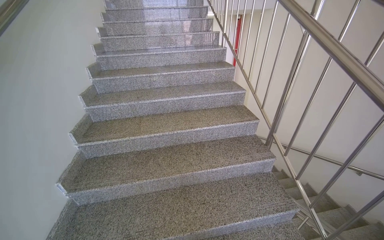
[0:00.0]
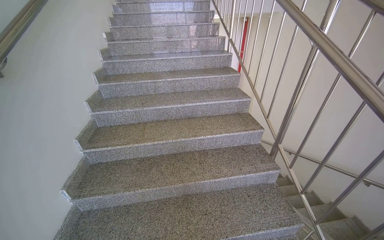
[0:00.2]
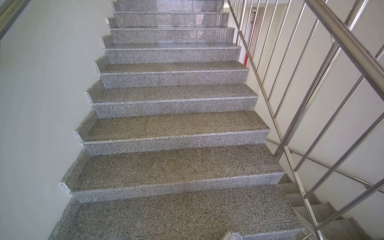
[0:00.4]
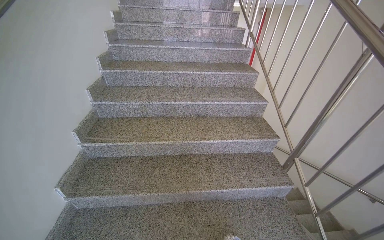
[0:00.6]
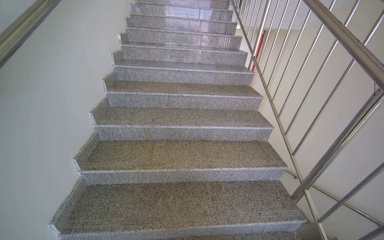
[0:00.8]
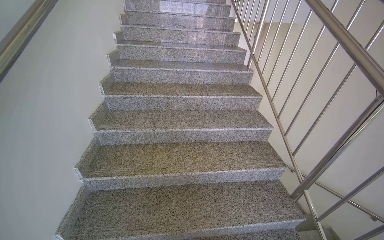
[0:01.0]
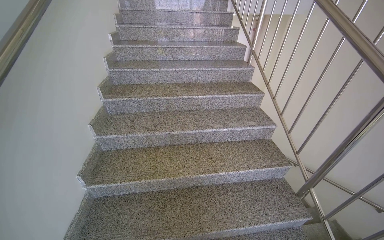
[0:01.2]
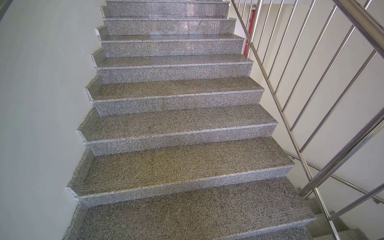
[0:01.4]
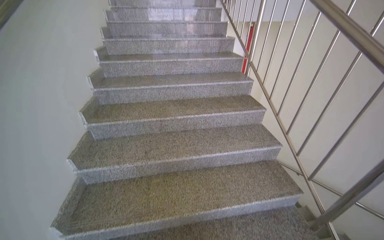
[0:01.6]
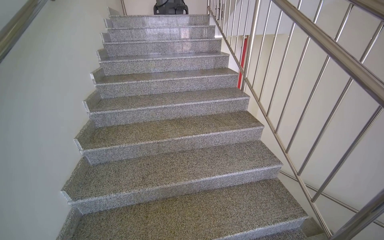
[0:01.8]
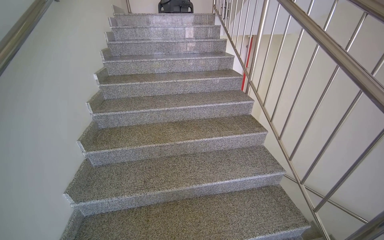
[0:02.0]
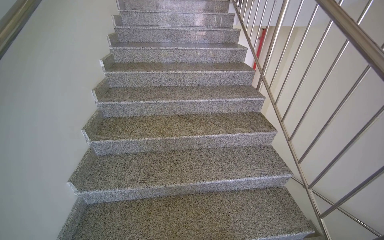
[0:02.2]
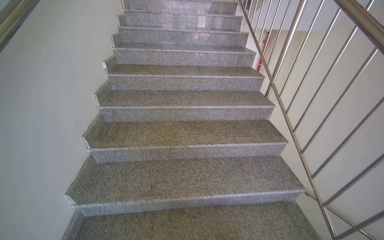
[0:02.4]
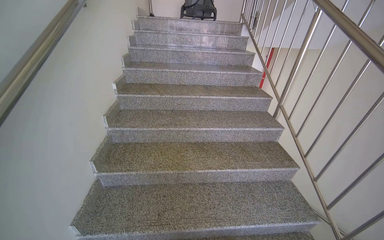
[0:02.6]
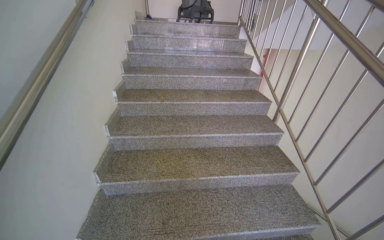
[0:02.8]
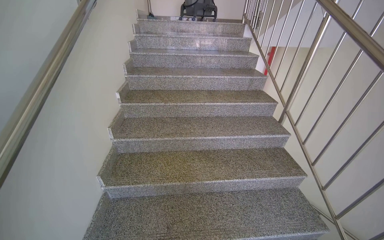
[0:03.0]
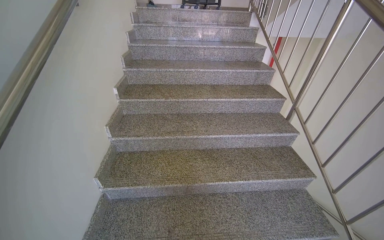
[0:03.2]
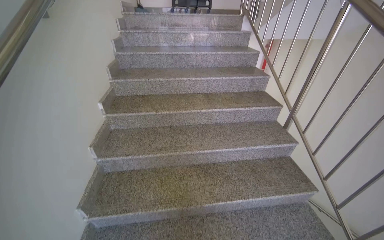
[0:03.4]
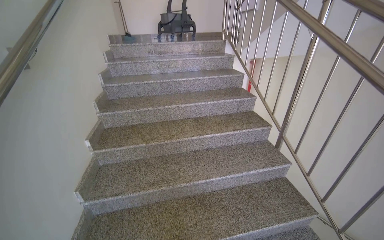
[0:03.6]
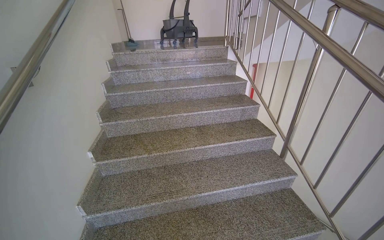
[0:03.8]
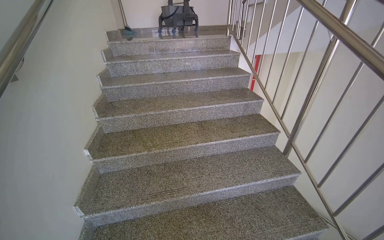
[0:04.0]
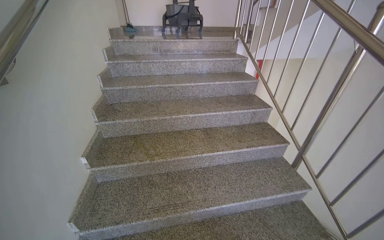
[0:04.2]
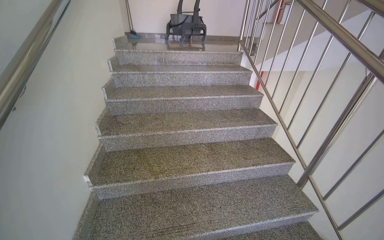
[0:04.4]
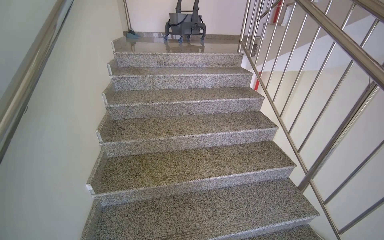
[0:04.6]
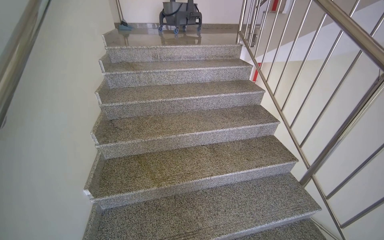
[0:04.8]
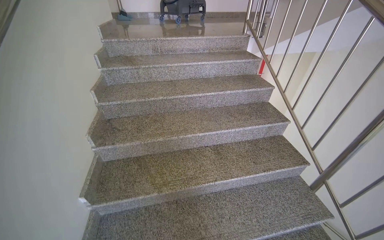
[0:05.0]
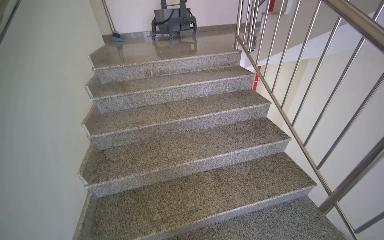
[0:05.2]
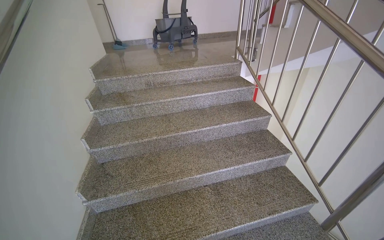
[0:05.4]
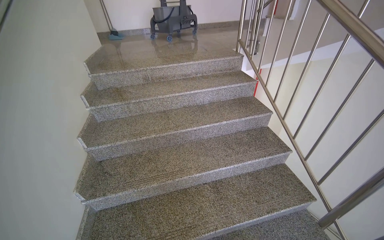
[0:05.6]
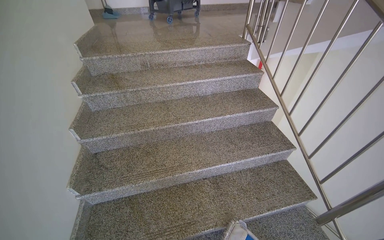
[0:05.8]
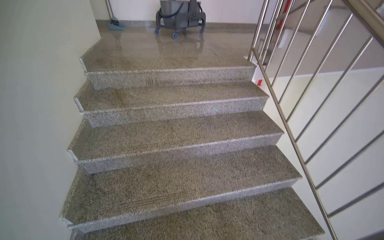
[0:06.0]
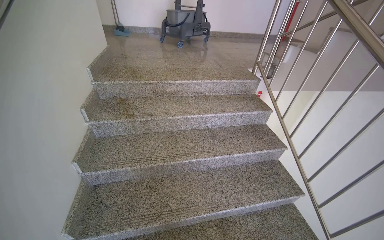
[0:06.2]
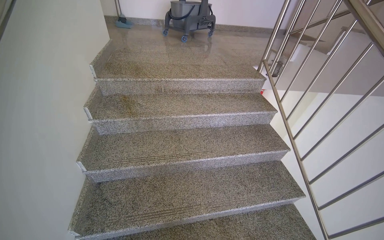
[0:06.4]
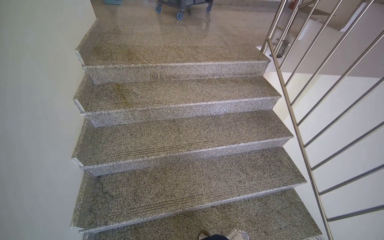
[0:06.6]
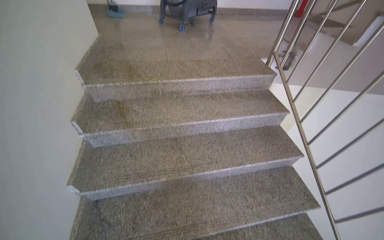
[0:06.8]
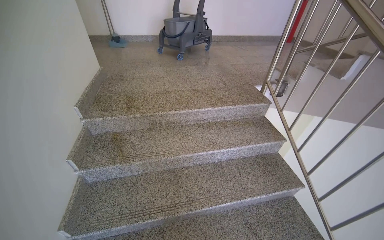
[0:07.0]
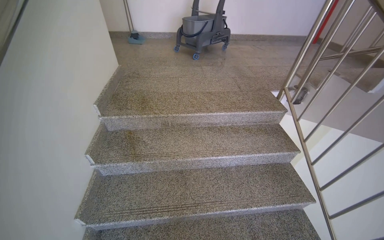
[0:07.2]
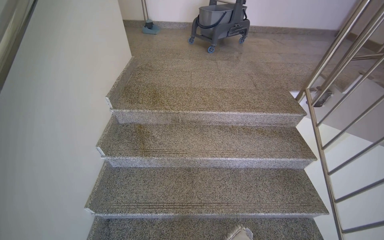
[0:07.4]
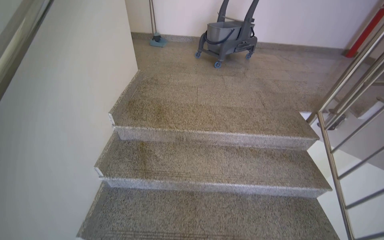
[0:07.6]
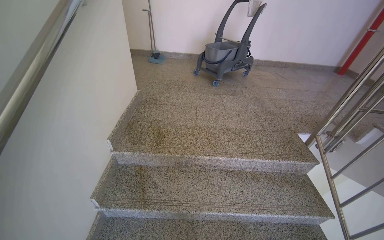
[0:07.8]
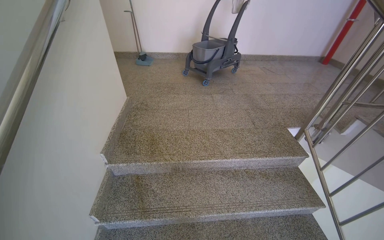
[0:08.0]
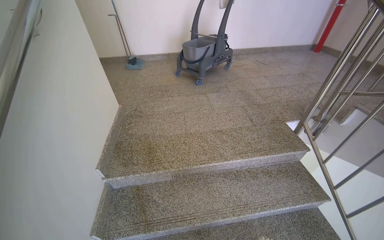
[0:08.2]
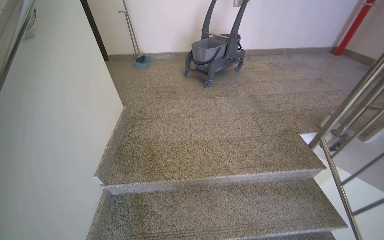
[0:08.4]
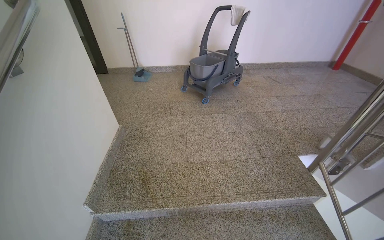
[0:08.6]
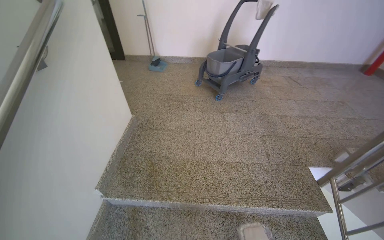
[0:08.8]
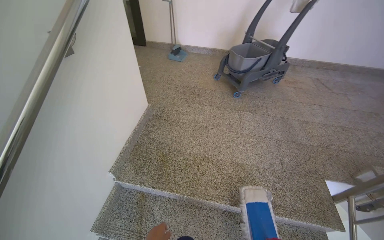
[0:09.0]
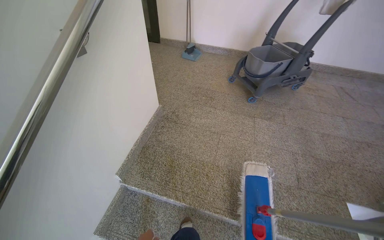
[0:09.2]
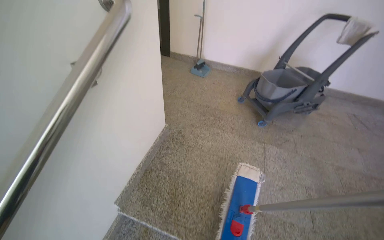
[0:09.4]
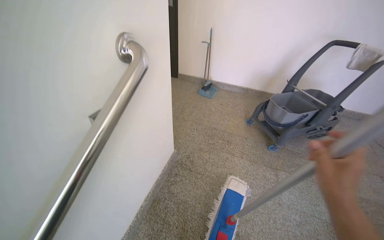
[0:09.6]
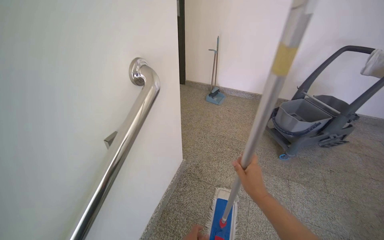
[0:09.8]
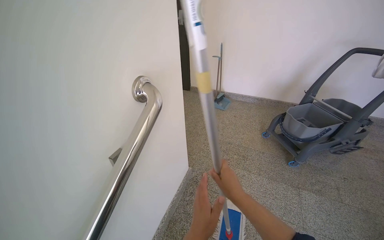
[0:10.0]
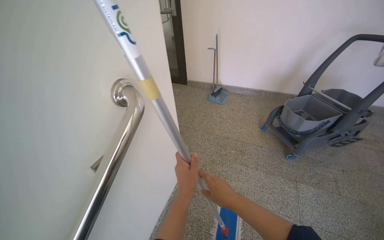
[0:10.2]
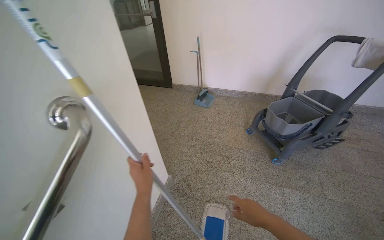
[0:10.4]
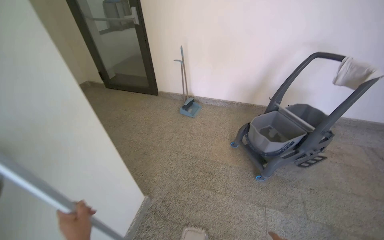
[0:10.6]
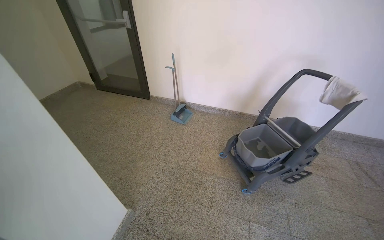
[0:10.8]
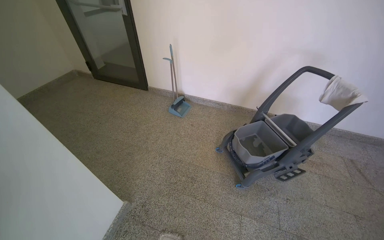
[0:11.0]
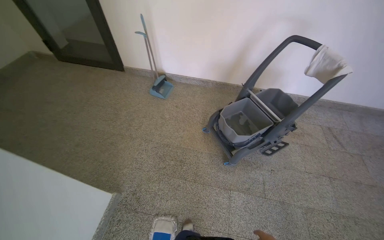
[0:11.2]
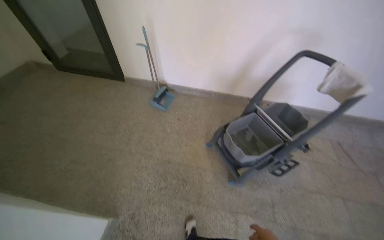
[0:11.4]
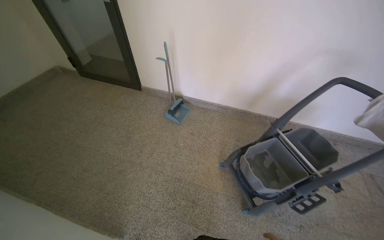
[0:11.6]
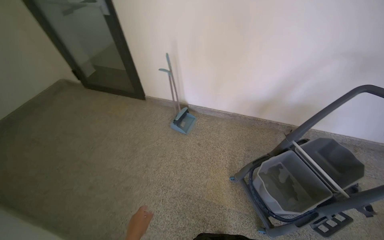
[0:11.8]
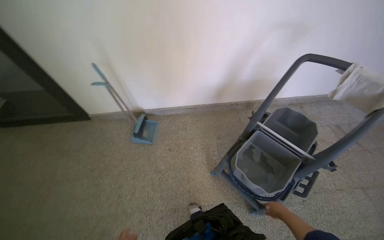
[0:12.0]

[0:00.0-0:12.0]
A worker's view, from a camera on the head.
Job: mopping floor.
The whole recording: Mopping landing floor. The worker mops the landing floor with a flat mop.
0:00.0 to 0:01.6: The camera is carried some 60 cm.
0:01.6 to 0:03.0: The head travels approximately 50 cm.
0:03.0 to 0:04.4: The camera travels about 60 cm.
0:04.4 to 0:06.0: The camera travels some 70 cm.
0:06.0 to 0:07.6: The camera is carried some 60 cm.
0:07.6 to 0:09.0: The camera is carried some 60 cm.
0:09.0 to 0:10.4: The wearer moves roughly 50 cm.
0:10.4 to 0:12.0: The wearer moves some 90 cm. The head rotates some 25 degrees to the right. The wearer looks some 10 degrees further downward.

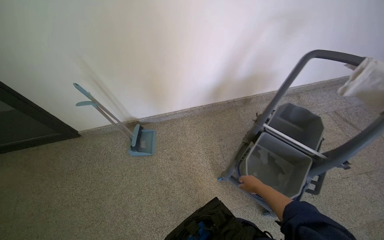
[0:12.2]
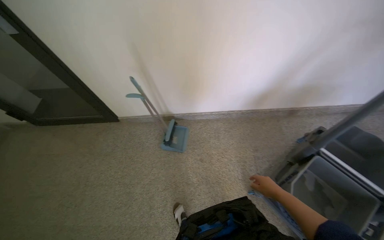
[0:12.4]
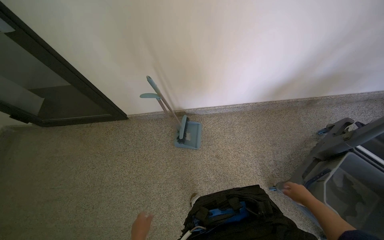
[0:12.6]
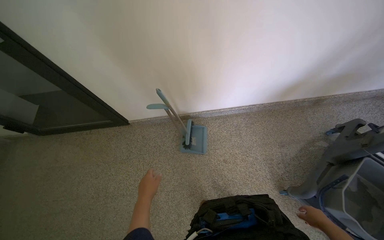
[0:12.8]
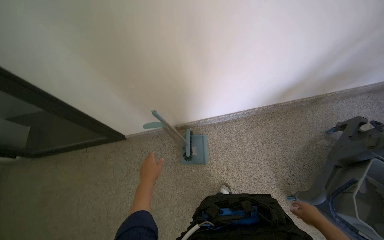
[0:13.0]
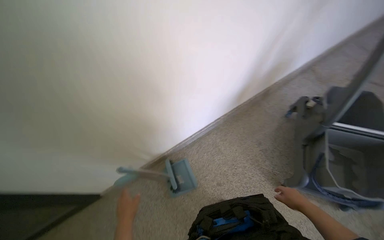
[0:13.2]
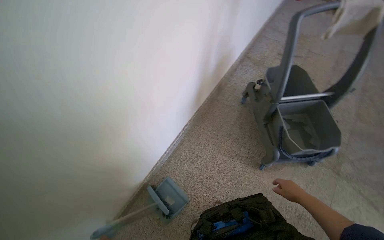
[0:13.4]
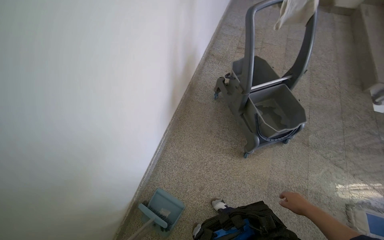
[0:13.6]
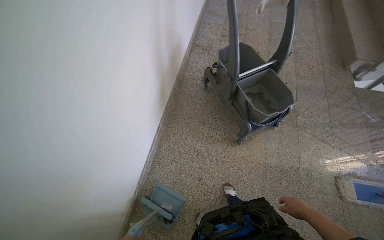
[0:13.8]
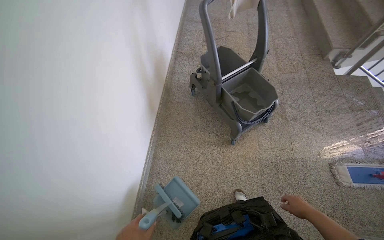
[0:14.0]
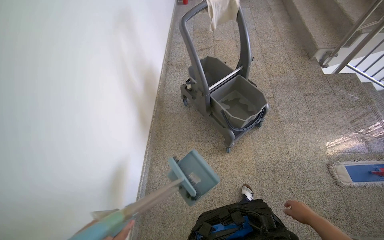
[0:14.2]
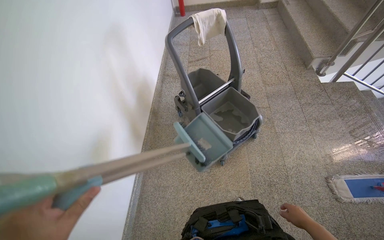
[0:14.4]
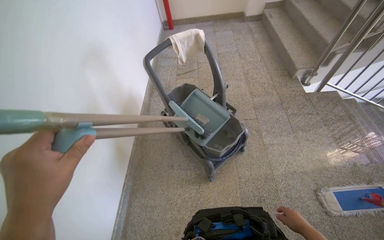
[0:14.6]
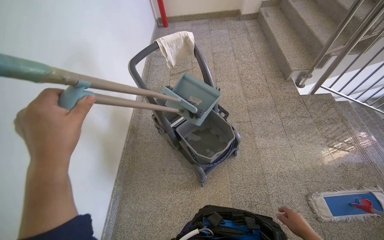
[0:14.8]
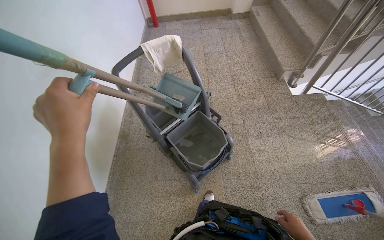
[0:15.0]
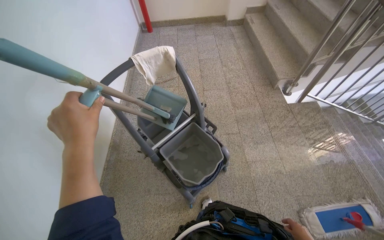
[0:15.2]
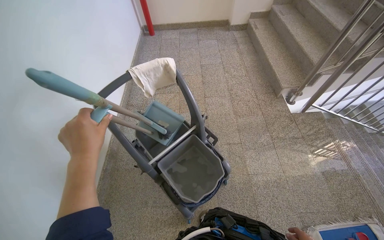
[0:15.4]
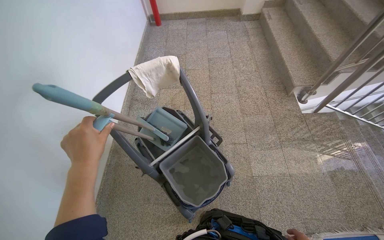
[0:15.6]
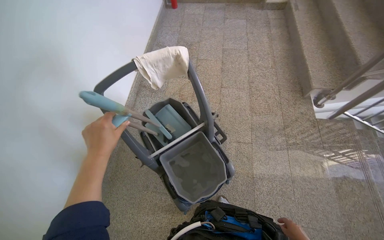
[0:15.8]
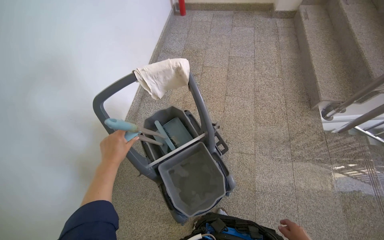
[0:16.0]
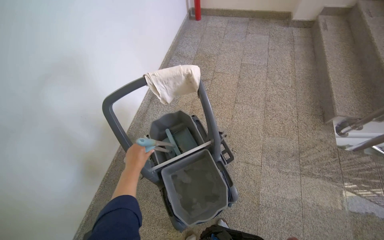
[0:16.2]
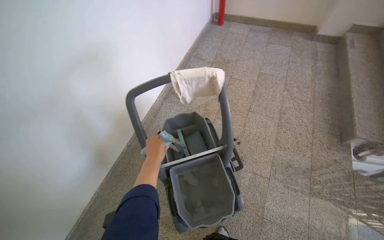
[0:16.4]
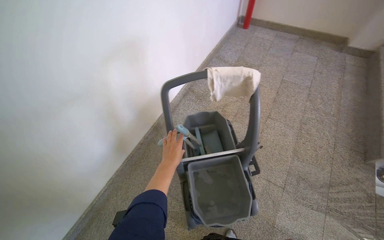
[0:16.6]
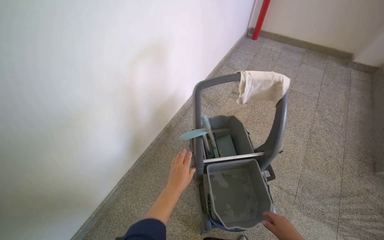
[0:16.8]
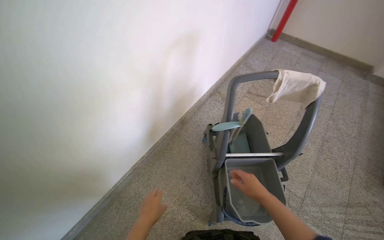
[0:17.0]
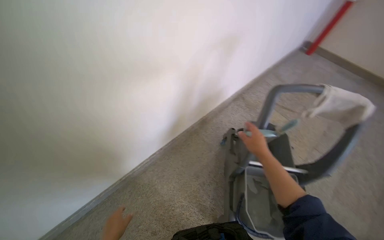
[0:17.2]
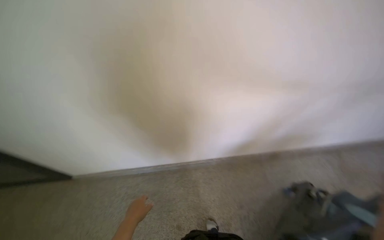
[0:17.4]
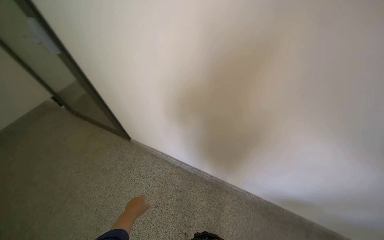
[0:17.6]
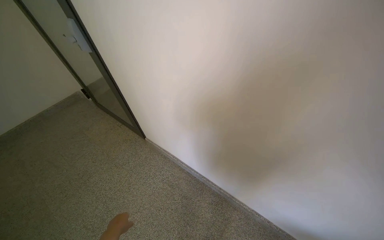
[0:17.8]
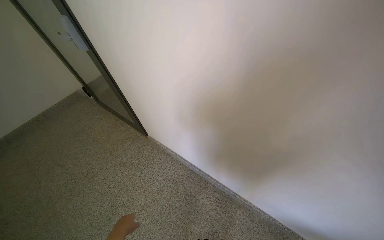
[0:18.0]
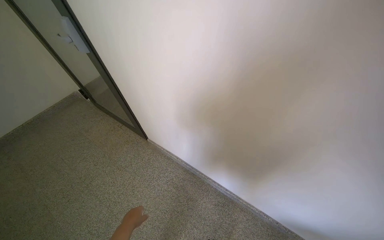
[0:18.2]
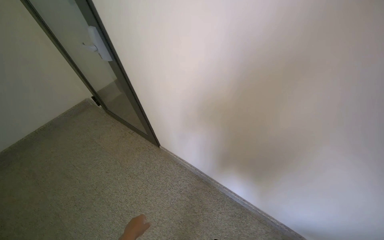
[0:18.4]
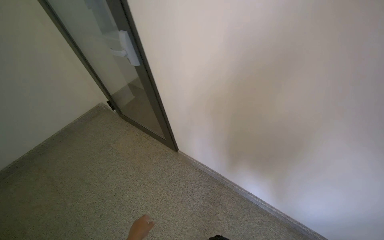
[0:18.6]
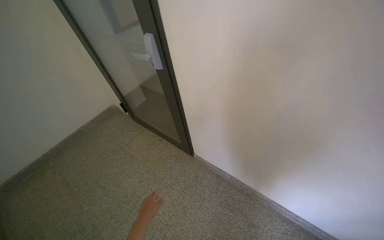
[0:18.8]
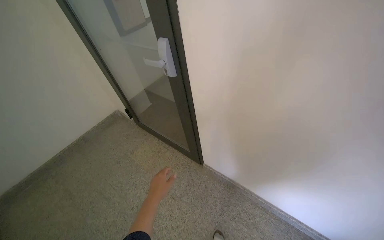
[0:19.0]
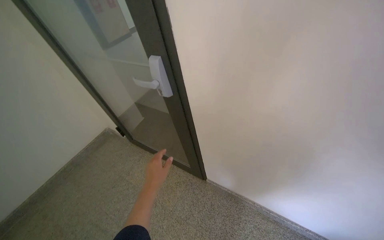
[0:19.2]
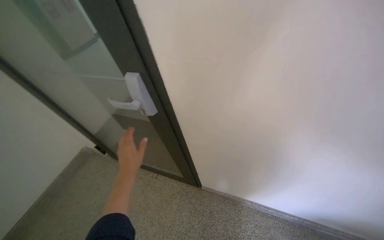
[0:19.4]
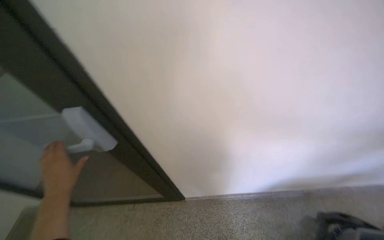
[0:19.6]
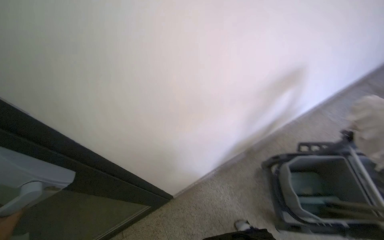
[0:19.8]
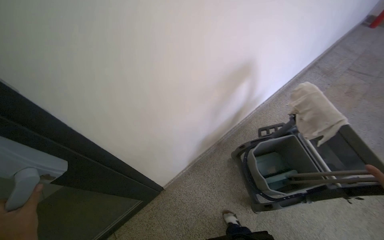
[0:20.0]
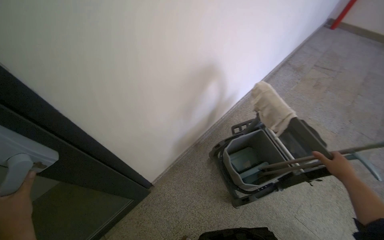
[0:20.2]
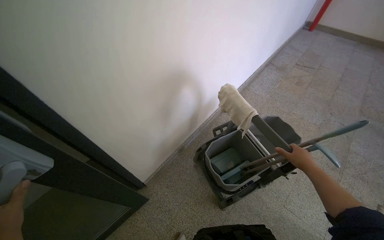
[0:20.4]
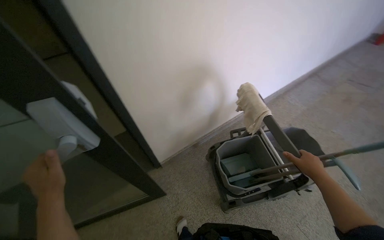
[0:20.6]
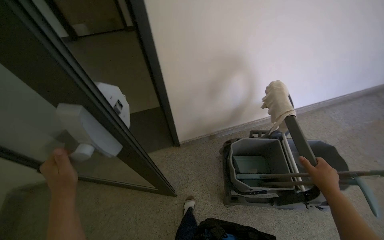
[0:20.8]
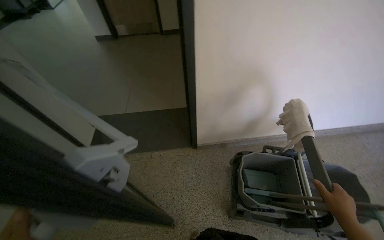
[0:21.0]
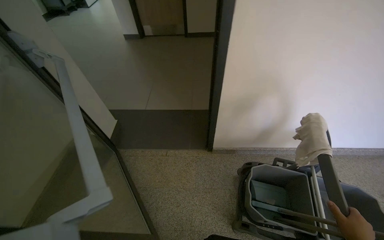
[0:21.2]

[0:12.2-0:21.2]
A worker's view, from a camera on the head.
Job: mopping floor.
The whole recording: Mopping landing floor. The worker mops the landing floor with a flat mop.
0:12.2 to 0:13.8: The camera travels approximately 50 cm. The head rotates approximately 65 degrees to the right.
0:13.8 to 0:15.2: The head travels roughly 50 cm.
0:15.2 to 0:16.6: The wearer looks approximately 35 degrees further to the left. The left hand heads farther from the camera, covering approximately 30 cm.
0:16.6 to 0:18.2: The wearer moves about 70 cm. The wearer's head swings about 90 degrees to the left.
0:18.2 to 0:19.8: The camera travels roughly 70 cm. The head rotates about 65 degrees to the right.
